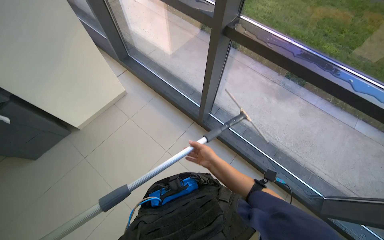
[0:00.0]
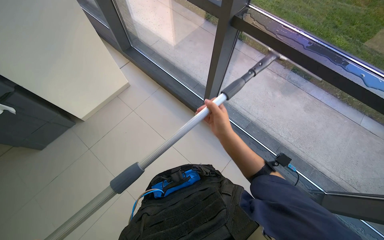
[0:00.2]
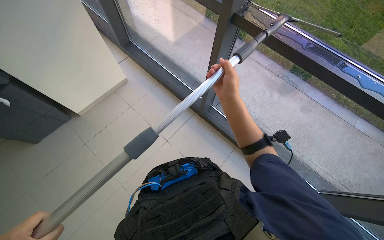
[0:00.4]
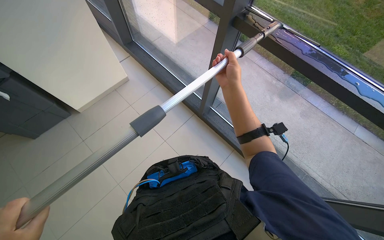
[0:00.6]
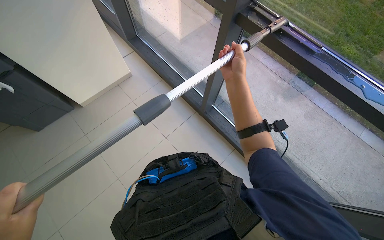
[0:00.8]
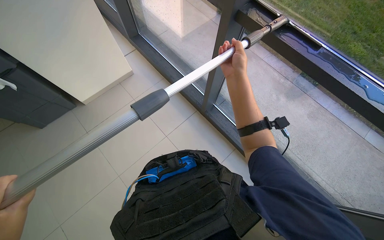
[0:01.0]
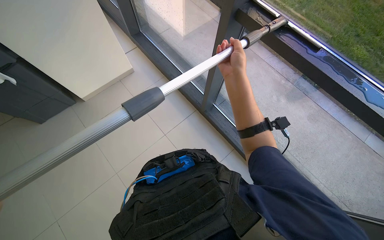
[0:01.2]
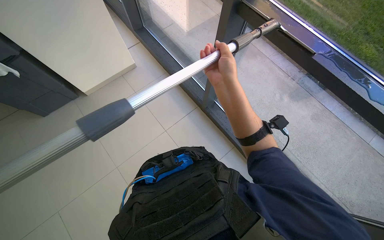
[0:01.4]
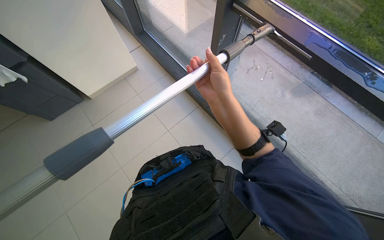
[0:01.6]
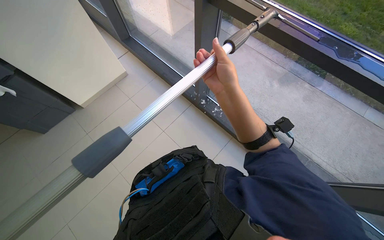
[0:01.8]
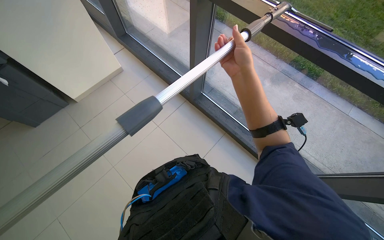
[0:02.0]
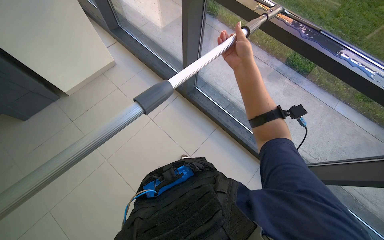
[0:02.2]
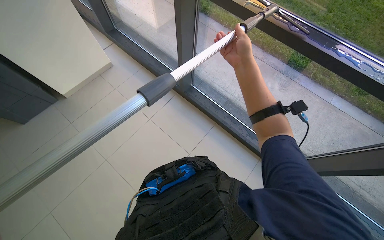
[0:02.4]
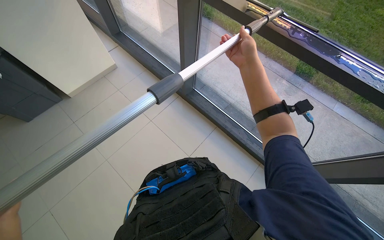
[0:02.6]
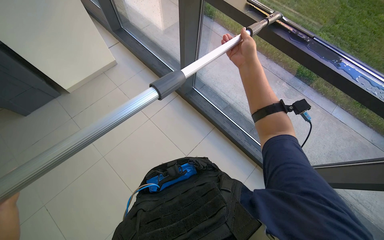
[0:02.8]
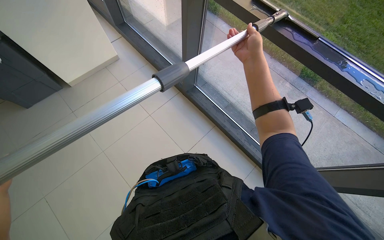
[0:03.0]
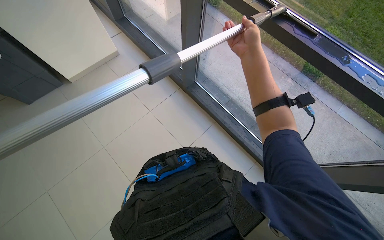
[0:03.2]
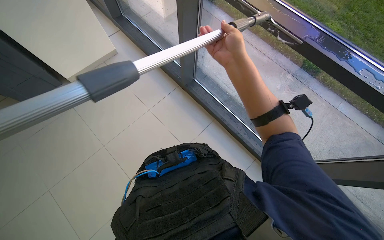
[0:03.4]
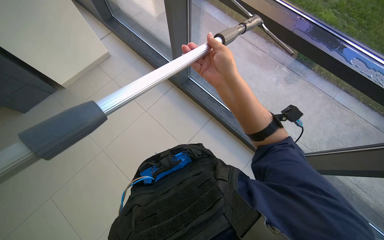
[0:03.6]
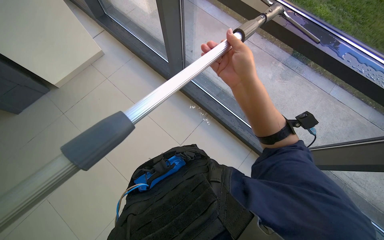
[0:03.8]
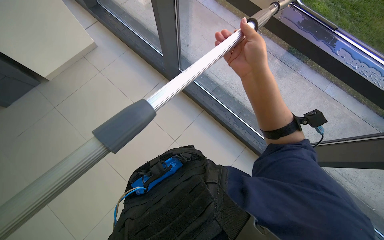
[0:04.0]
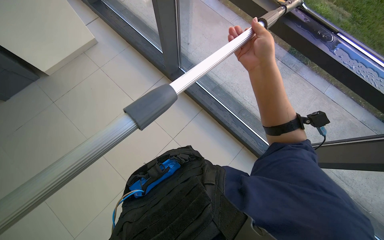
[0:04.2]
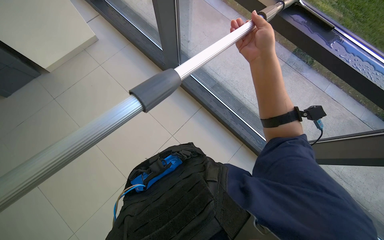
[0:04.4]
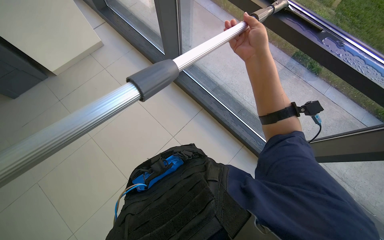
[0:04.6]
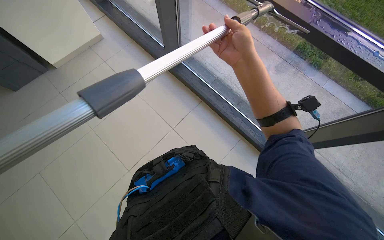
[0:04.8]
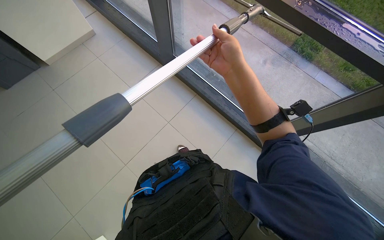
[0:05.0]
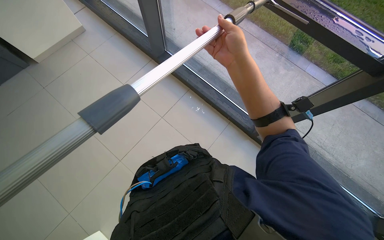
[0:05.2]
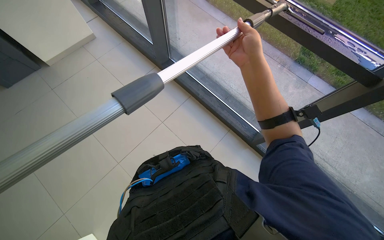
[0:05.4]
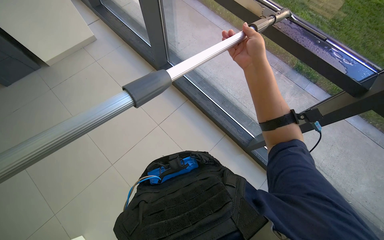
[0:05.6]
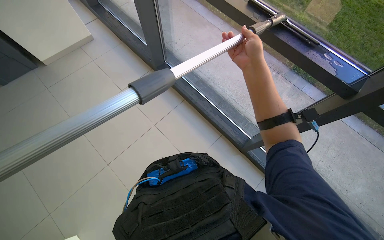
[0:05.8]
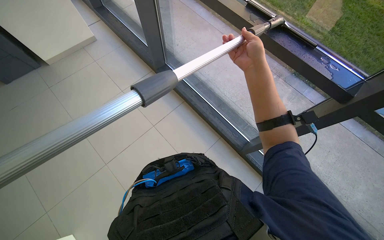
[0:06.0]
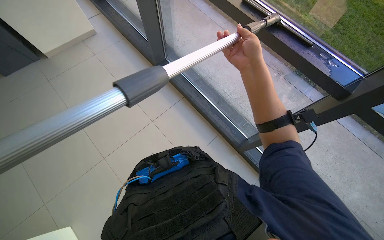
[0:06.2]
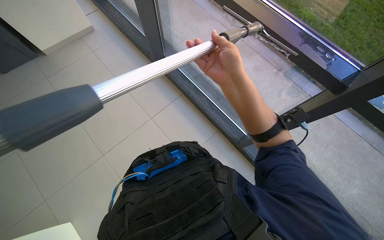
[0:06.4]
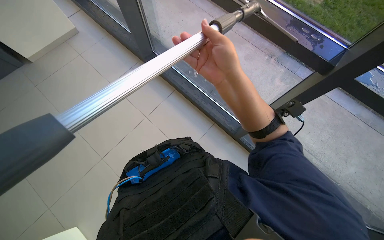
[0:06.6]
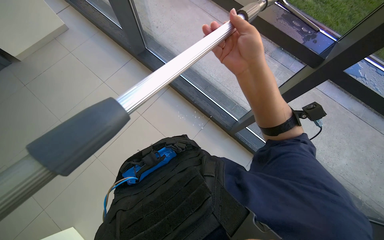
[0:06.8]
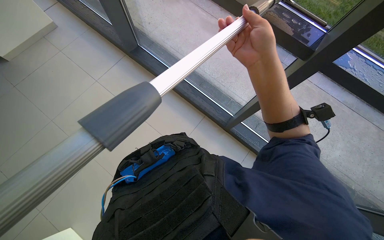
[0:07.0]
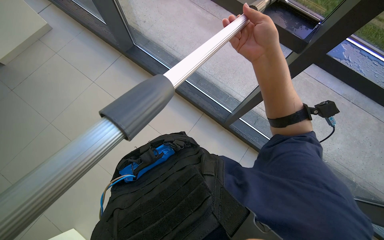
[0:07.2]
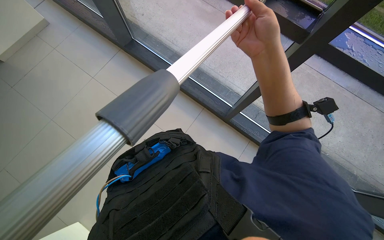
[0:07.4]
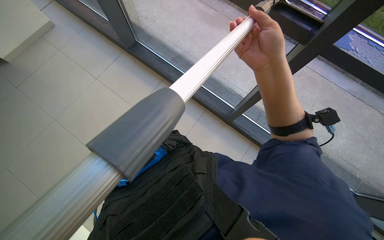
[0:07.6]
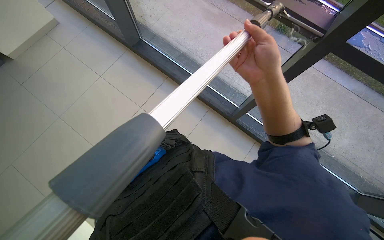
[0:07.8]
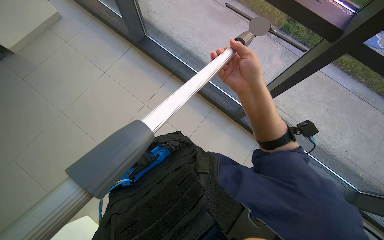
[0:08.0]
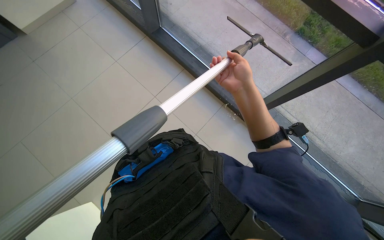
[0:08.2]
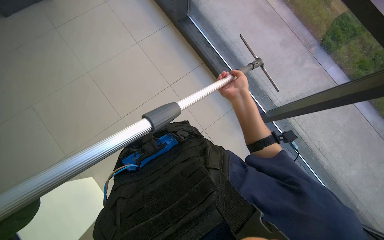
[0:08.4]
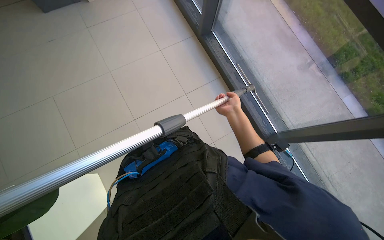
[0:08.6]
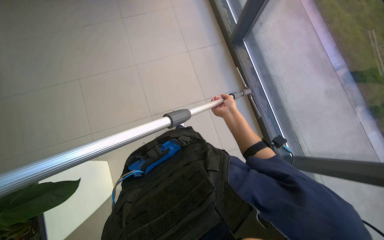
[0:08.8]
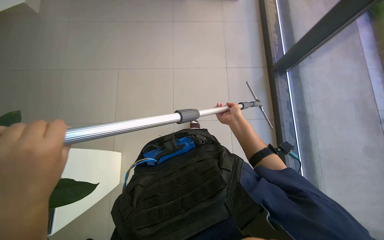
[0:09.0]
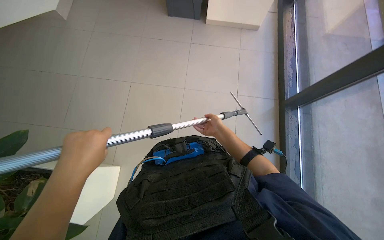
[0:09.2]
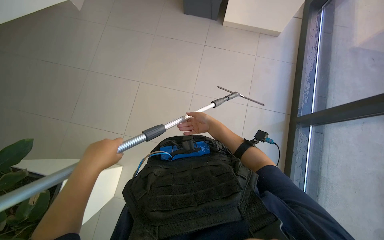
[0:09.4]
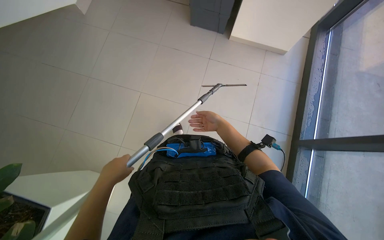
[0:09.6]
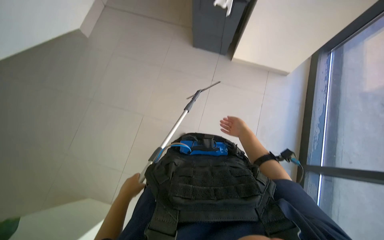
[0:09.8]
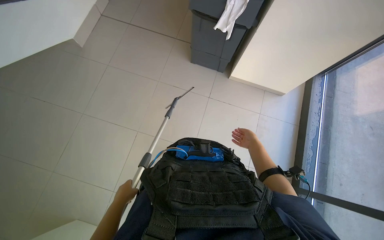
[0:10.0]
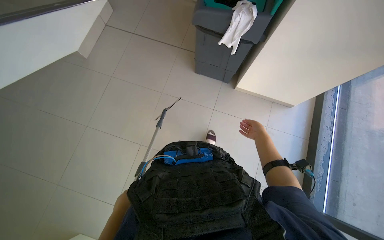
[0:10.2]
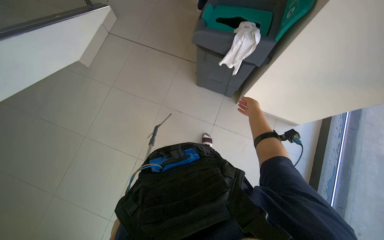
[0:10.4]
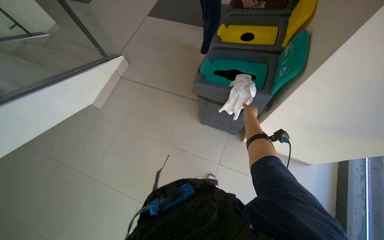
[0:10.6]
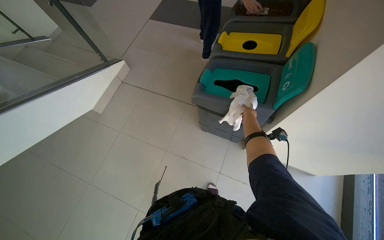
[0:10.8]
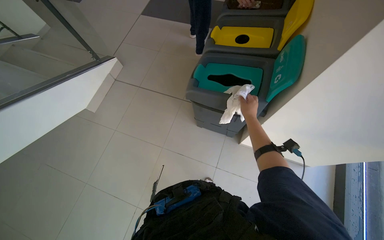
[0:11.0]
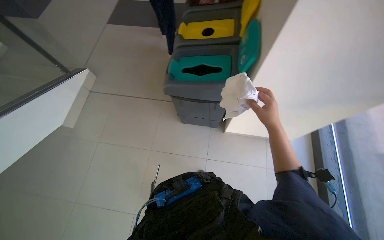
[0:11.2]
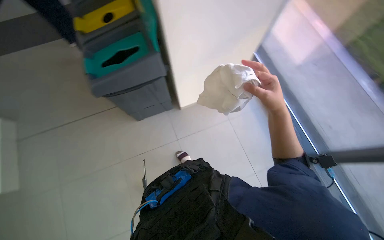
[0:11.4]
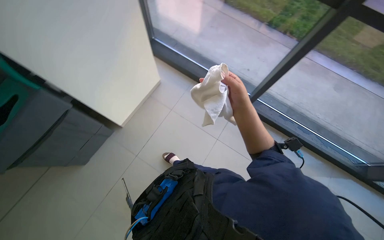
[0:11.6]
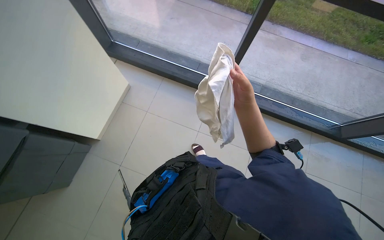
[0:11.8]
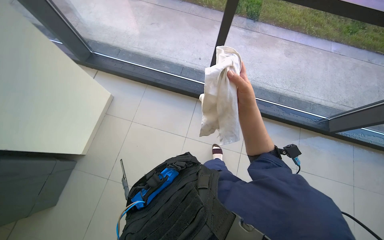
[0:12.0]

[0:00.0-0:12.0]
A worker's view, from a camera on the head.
Job: cleaning windows.
The whole recording: Cleaning building windows. The worker cleans the building windows using a long pole with a squeegee.
0.0 to 1.6 s: The right hand shifts some 25 cm nearer to the camera and up the picture.
1.6 to 3.0 s: The right hand heads up the picture, farther from the camera and to the right, covering approximately 20 cm.
6.0 to 7.6 s: The right hand goes roughly 10 cm down the picture.
7.6 to 9.0 s: The head rotates some 55 degrees to the left.
9.0 to 10.4 s: The view tips upward by approximately 20 degrees.
10.4 to 12.0 s: The wearer's head swings about 65 degrees to the right.

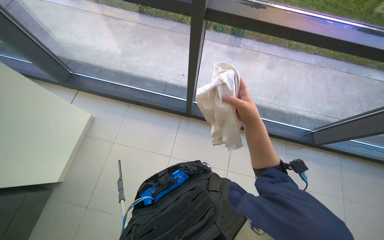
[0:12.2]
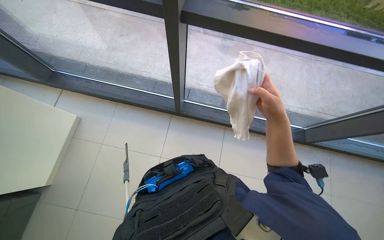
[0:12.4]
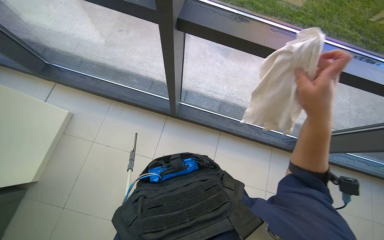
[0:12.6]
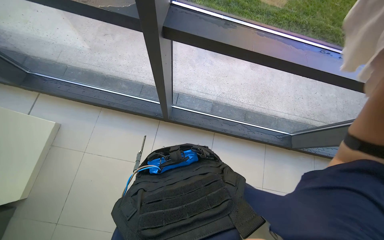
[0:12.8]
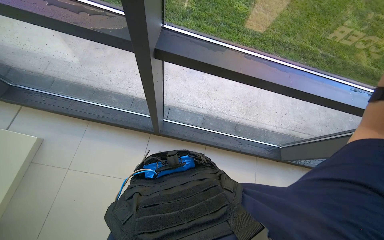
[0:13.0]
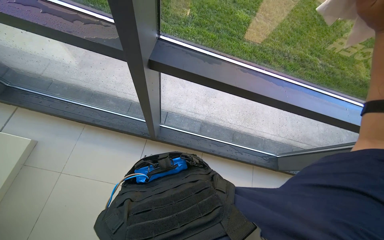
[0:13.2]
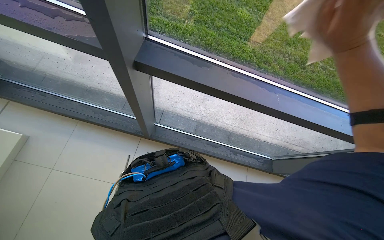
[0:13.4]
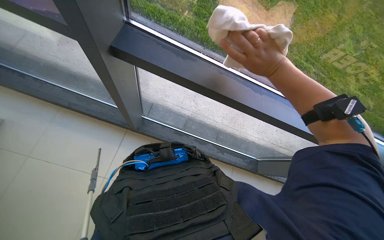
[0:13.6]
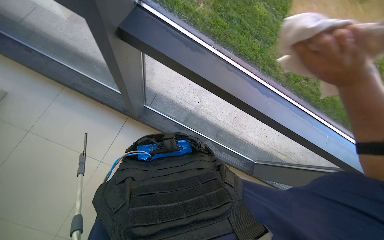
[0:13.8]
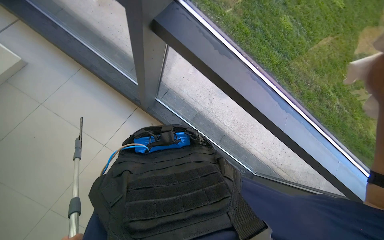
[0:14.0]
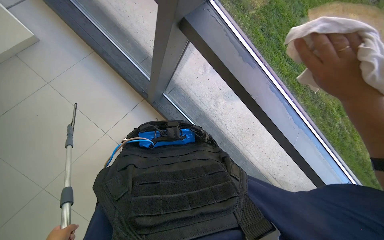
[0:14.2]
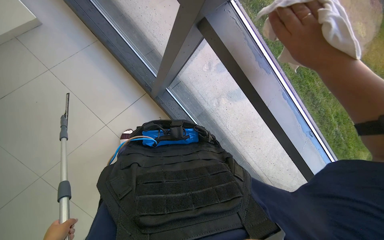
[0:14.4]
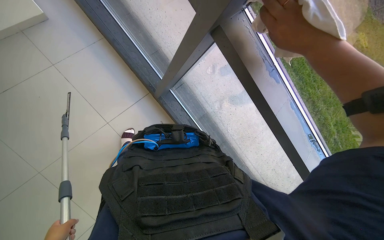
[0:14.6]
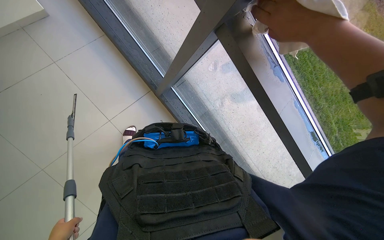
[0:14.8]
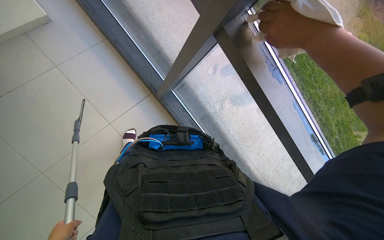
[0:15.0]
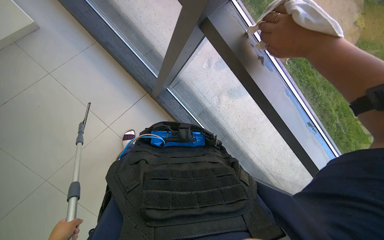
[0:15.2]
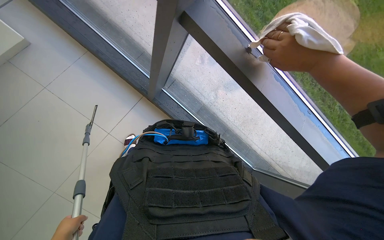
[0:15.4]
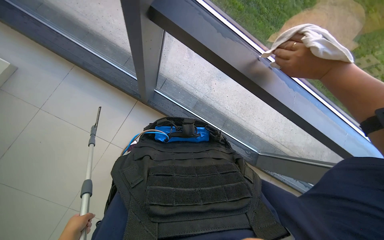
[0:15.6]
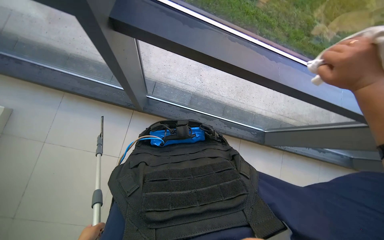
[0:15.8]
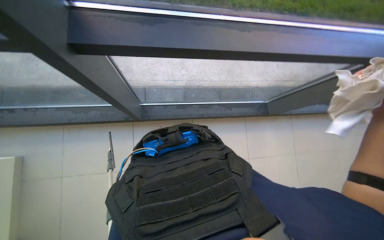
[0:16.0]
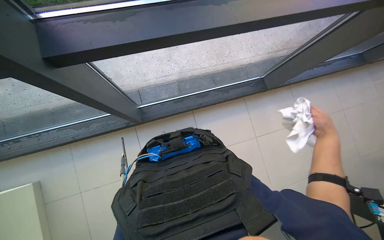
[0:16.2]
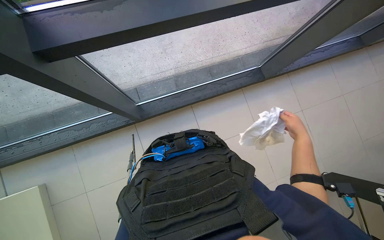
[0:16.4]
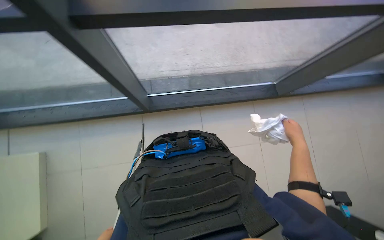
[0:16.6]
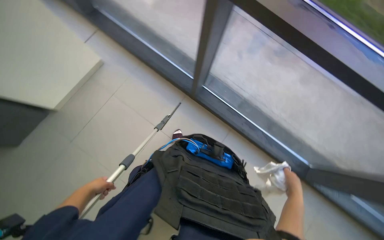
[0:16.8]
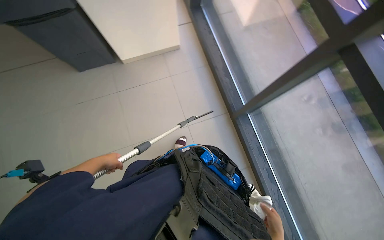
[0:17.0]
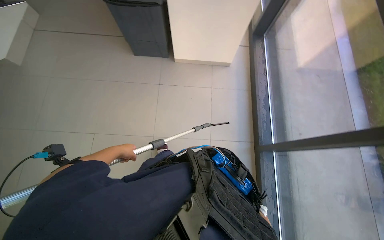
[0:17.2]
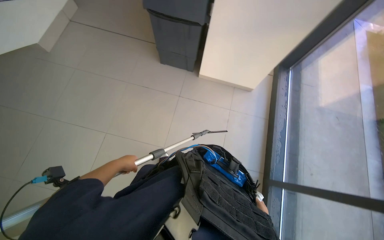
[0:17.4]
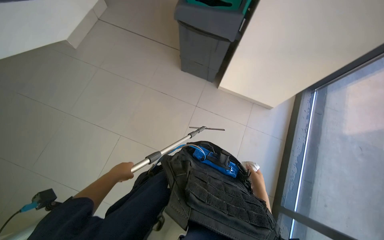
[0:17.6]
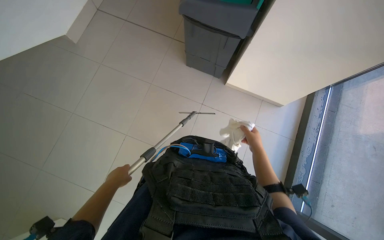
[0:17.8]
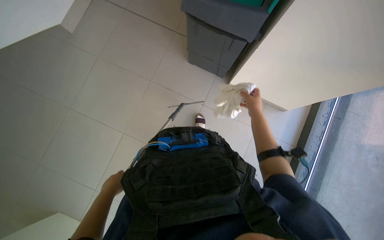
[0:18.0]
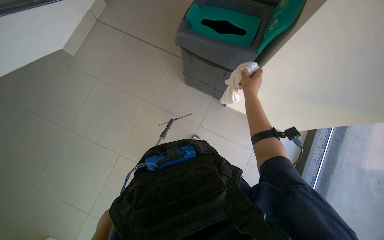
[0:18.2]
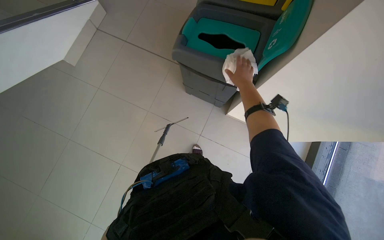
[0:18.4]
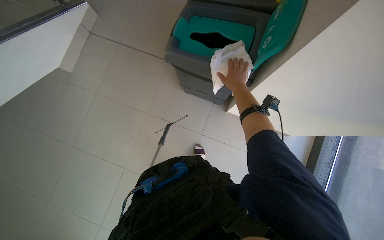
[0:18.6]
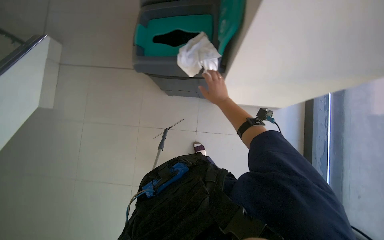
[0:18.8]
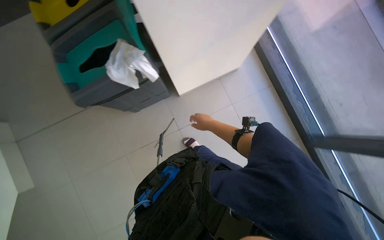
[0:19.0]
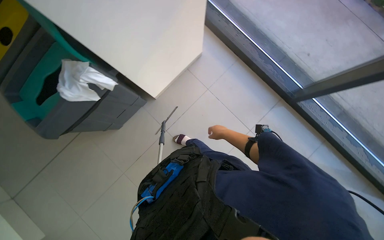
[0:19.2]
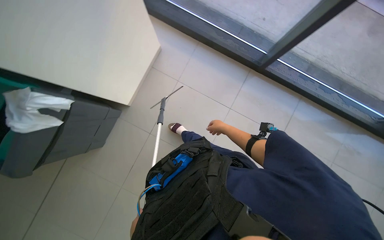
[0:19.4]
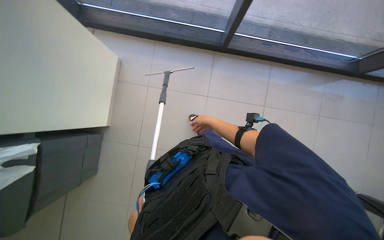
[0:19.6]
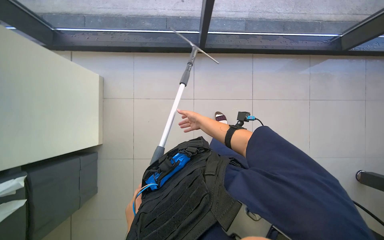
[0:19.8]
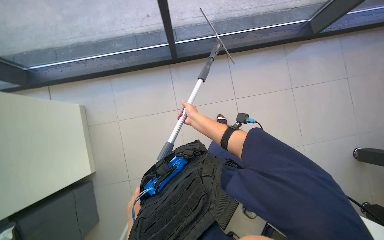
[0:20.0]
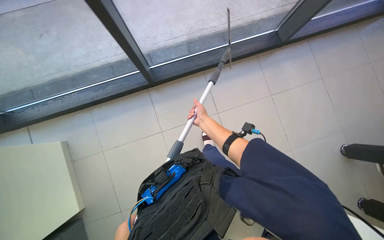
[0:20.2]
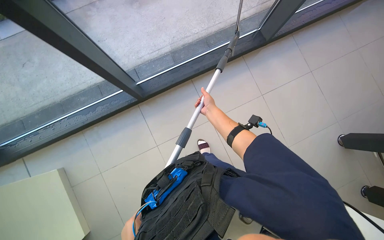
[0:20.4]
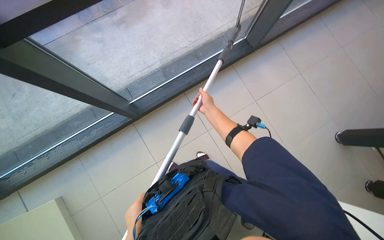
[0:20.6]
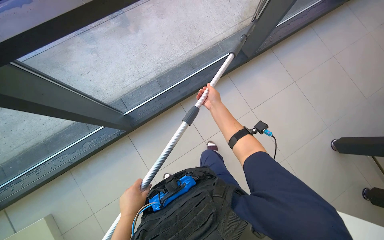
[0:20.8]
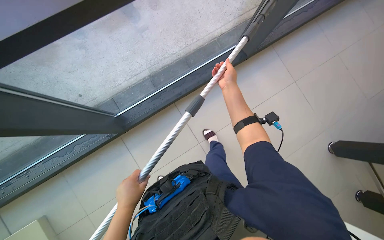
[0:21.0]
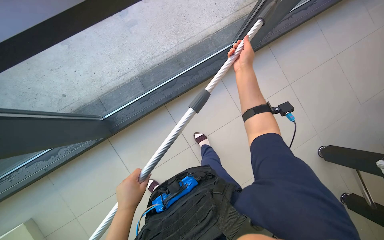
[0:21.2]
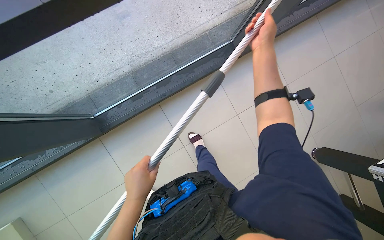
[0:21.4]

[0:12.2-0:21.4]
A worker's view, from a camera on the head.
Job: cleaning windows.
The whole recording: Cleaning building windows. The worker cleans the building windows using a long pole with a squeegee.
15.2 to 16.8 s: The scene turns about 25 degrees counterclockwise in the picture.
16.8 to 18.4 s: The wearer moves approximately 70 cm. The wearer looks roughly 45 degrees further to the left.
18.4 to 19.8 s: The head travels approximately 40 cm. Everything in view rotates approximately 100 degrees counterclockwise.
19.8 to 21.4 s: The camera travels approximately 80 cm. The scene rotates counterclockwise by about 30 degrees.
